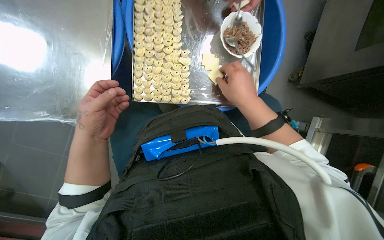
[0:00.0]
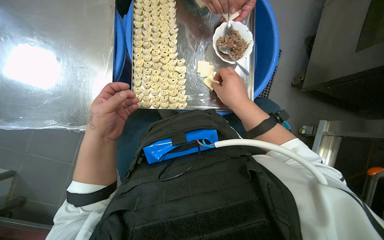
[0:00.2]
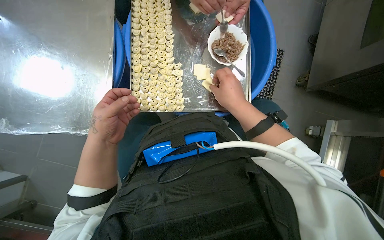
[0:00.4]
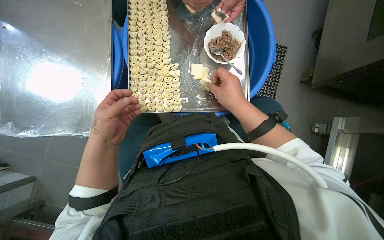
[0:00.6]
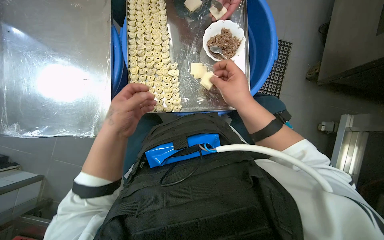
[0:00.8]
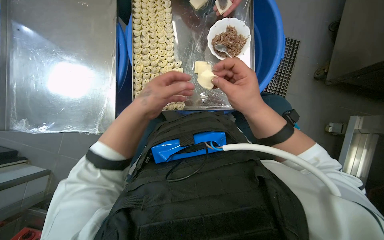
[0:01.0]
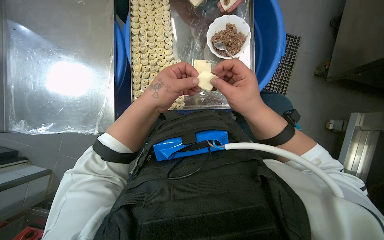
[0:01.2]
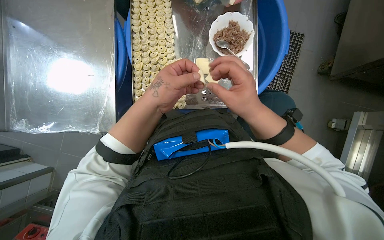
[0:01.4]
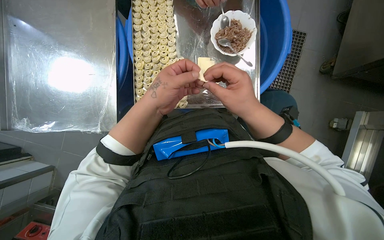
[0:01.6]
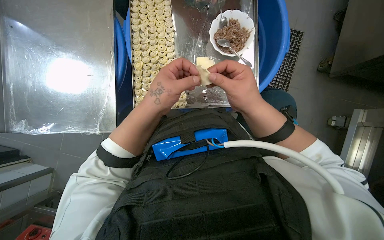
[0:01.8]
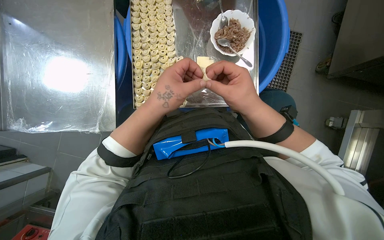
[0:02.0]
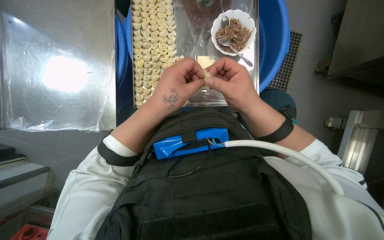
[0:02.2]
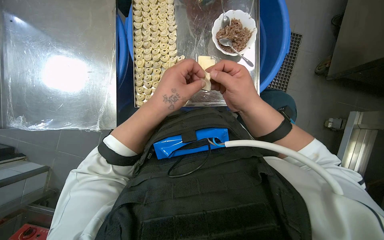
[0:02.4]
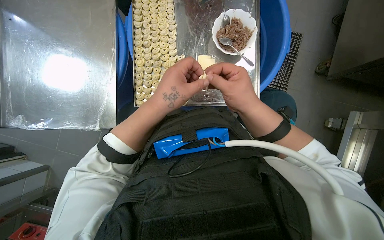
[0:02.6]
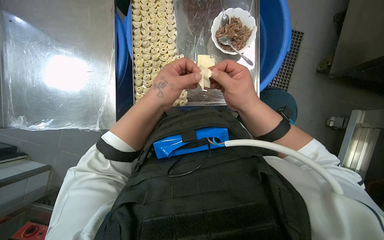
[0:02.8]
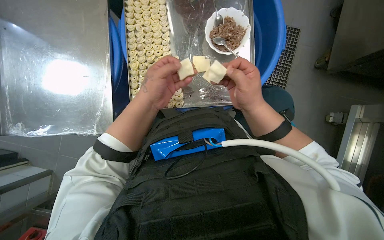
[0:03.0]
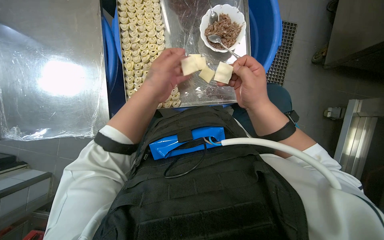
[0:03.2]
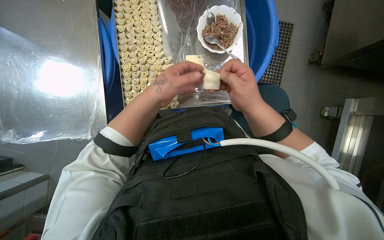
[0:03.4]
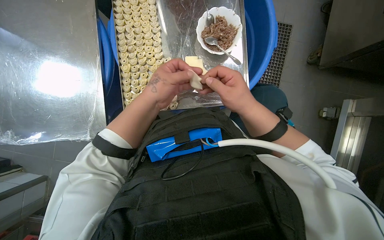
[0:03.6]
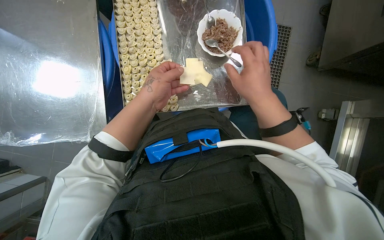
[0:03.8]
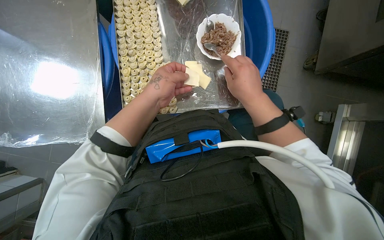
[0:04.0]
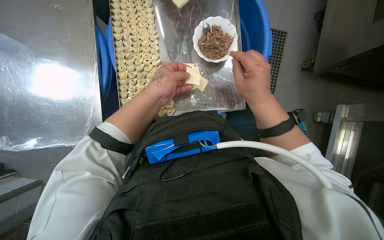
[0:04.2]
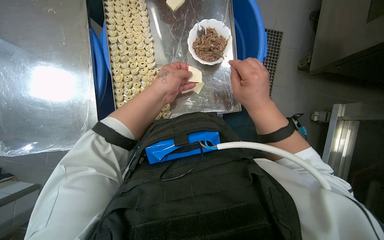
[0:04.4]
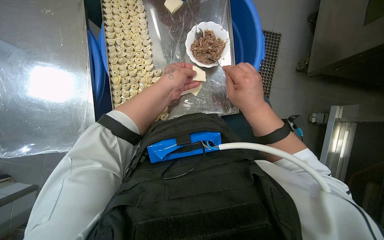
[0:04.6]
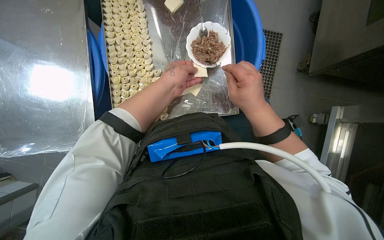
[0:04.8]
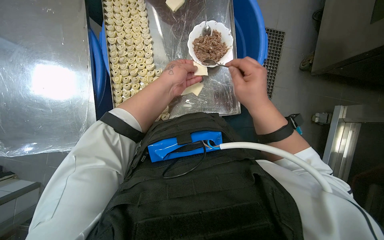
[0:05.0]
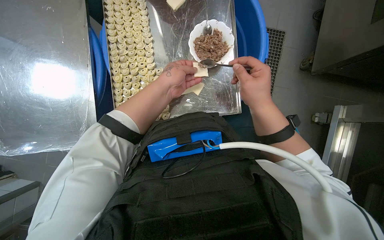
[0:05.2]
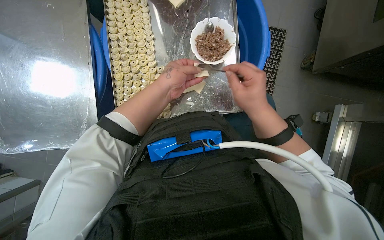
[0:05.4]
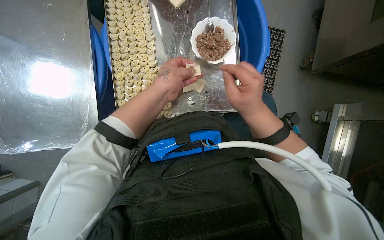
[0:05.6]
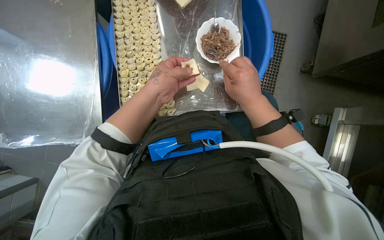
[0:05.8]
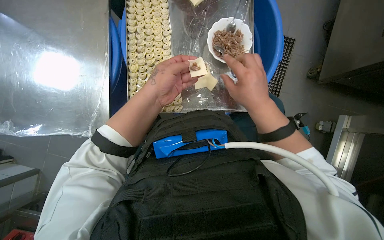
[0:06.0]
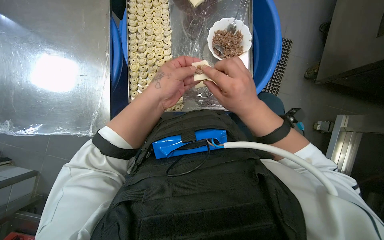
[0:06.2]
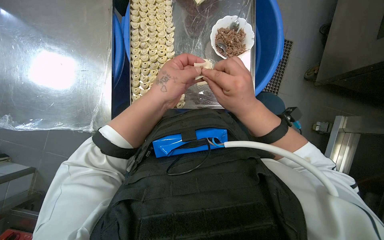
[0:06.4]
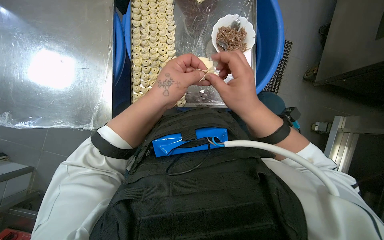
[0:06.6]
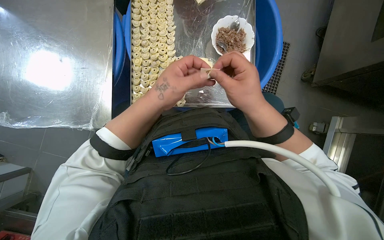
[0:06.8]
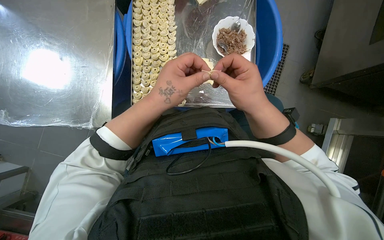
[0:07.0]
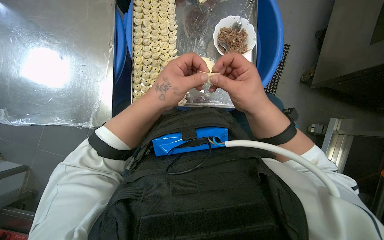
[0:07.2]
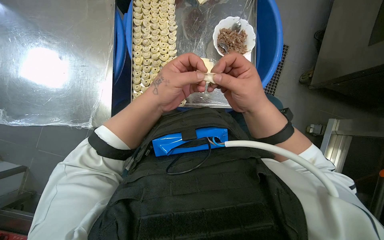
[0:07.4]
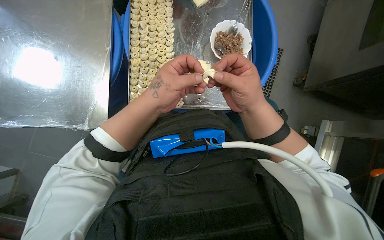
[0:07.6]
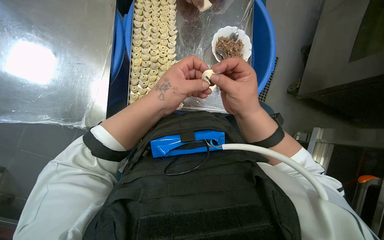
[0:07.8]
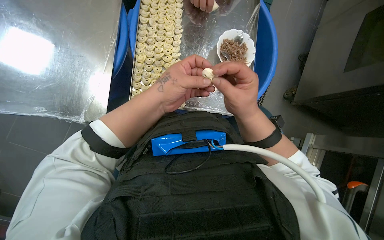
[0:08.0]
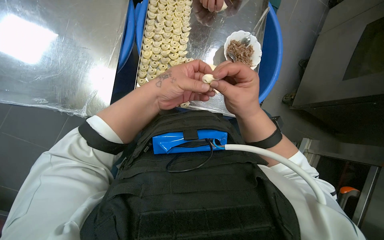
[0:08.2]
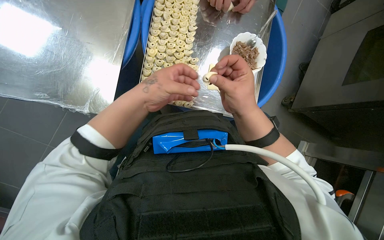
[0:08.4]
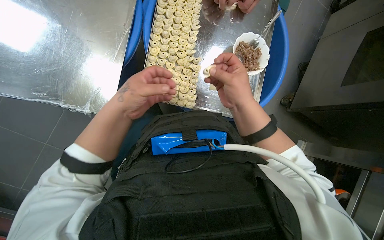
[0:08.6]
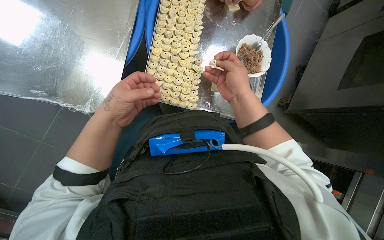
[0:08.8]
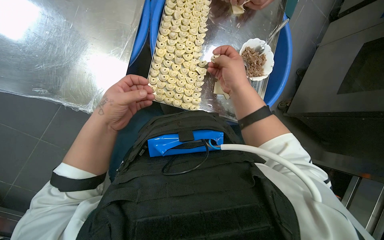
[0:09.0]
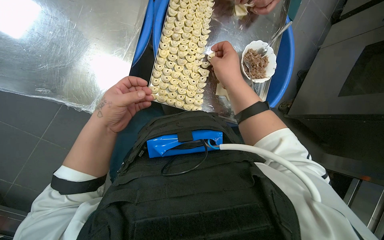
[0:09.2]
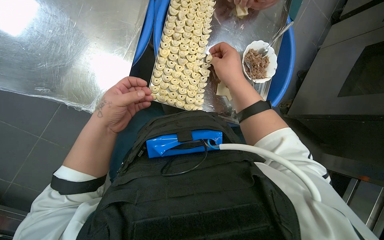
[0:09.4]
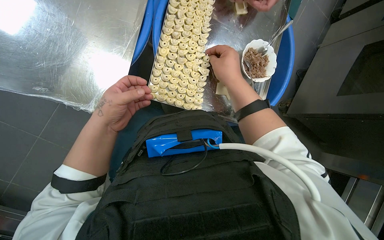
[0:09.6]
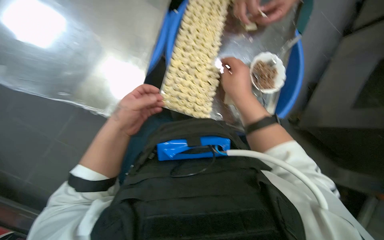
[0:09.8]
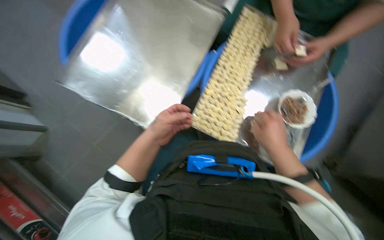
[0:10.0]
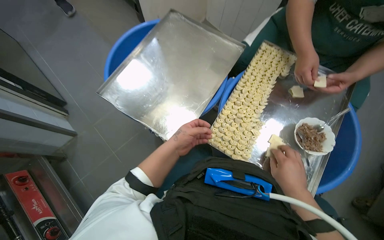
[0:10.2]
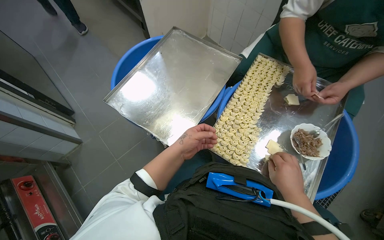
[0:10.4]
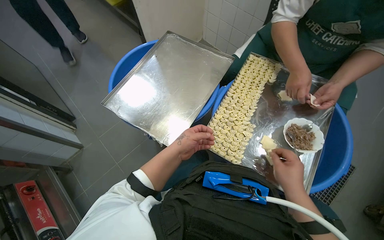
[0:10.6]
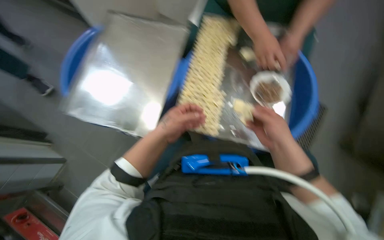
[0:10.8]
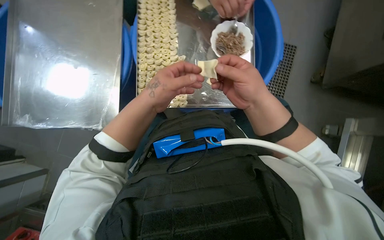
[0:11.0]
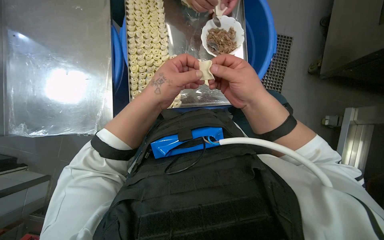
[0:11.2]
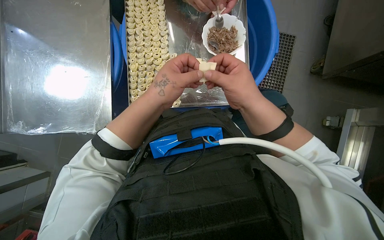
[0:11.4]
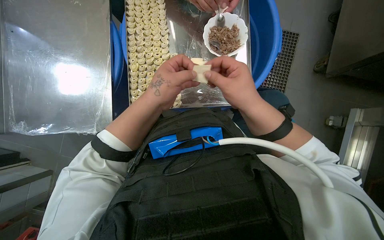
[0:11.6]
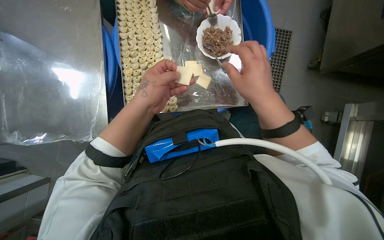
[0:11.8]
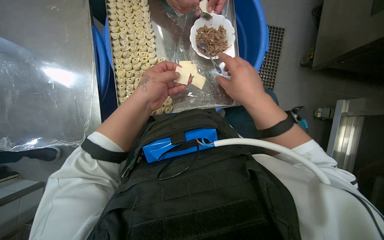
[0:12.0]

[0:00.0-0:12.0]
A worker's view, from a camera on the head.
Job: preparing food.
The whole recording: Filling dough pieces with meat. The worker continues to fill dough pieces with meat and shape them before placing them on a tray.
0:00.0 to 0:01.6: The left hand is displaced to the right and up the picture by some 20 cm.
0:01.6 to 0:04.4: The hands are busy where they are.
0:04.4 to 0:06.0: The hands work in one place, with small movements.
0:06.0 to 0:07.6: The hands stay close to where they were, moving slightly.
0:07.6 to 0:09.0: The right hand heads up the picture, covering some 10 cm; the left hand goes about 15 cm to the left.
0:09.0 to 0:10.4: The head rotates roughly 25 degrees to the left. The wearer looks about 25 degrees further upward.
0:10.4 to 0:12.0: The head turns to the right by about 40 degrees. The camera pitches downward, by approximately 20 degrees.

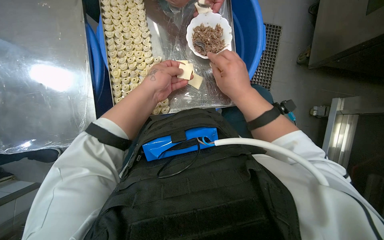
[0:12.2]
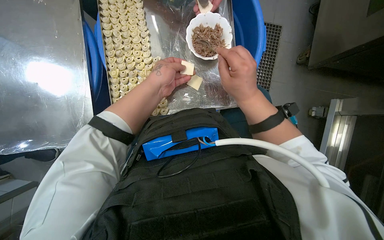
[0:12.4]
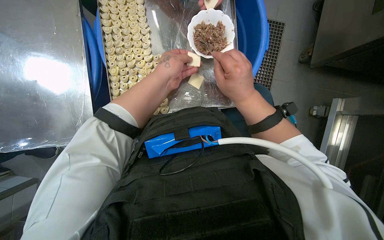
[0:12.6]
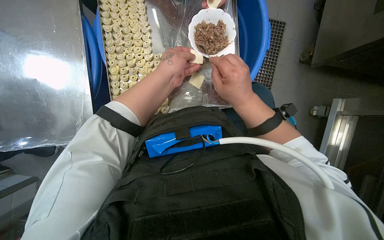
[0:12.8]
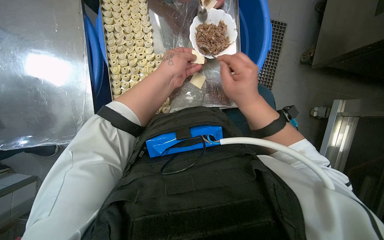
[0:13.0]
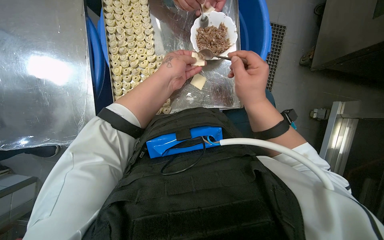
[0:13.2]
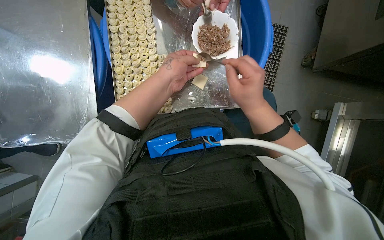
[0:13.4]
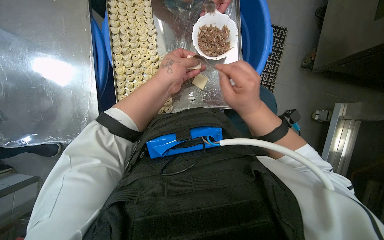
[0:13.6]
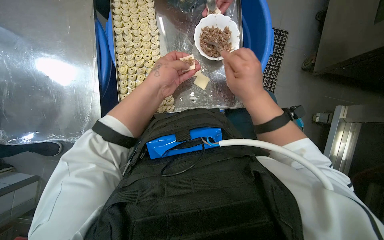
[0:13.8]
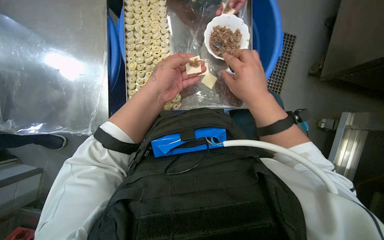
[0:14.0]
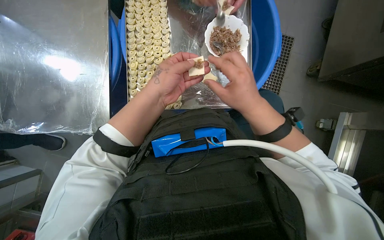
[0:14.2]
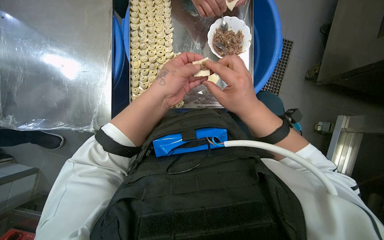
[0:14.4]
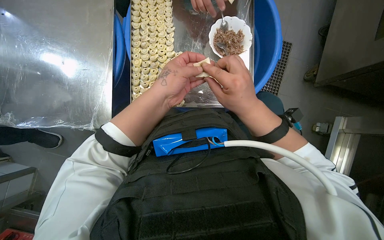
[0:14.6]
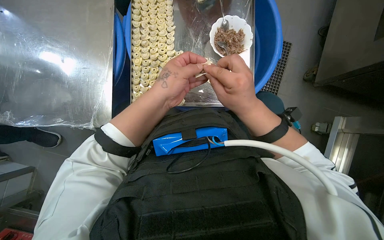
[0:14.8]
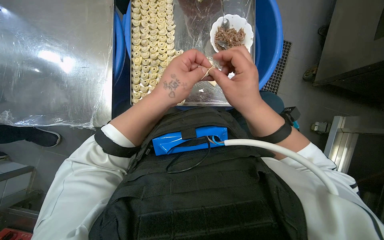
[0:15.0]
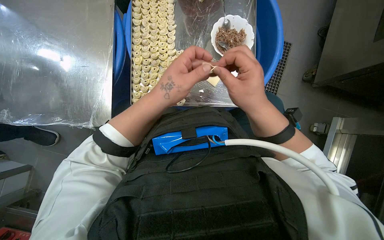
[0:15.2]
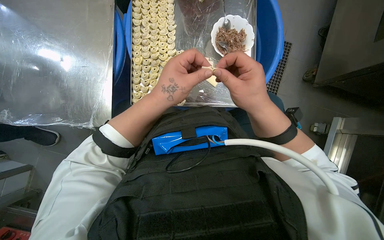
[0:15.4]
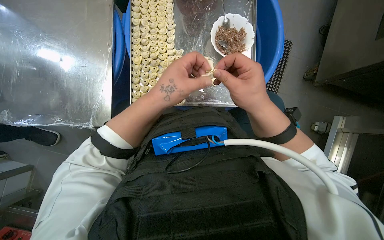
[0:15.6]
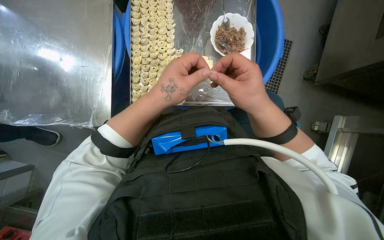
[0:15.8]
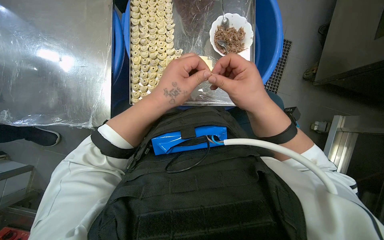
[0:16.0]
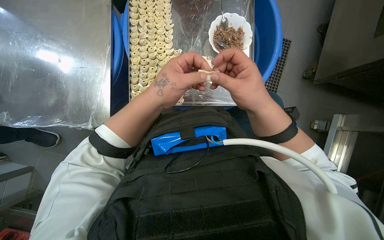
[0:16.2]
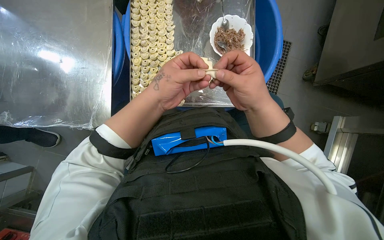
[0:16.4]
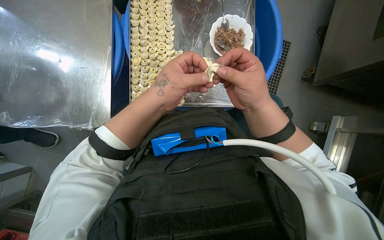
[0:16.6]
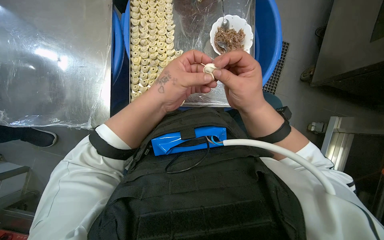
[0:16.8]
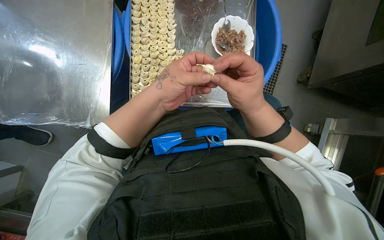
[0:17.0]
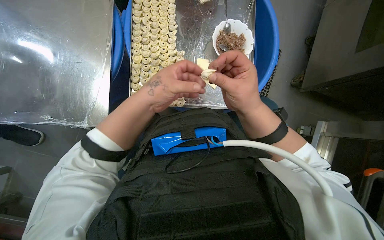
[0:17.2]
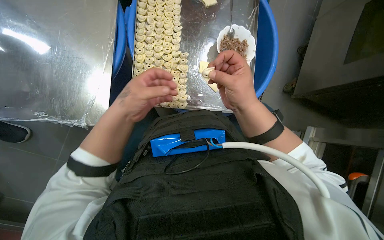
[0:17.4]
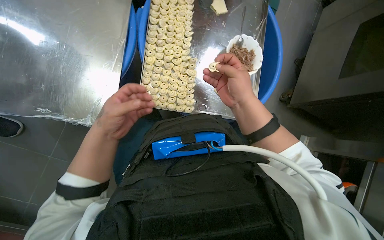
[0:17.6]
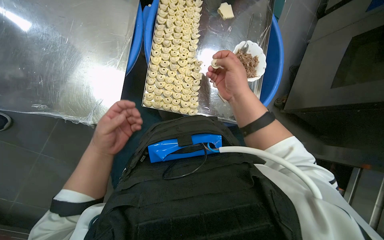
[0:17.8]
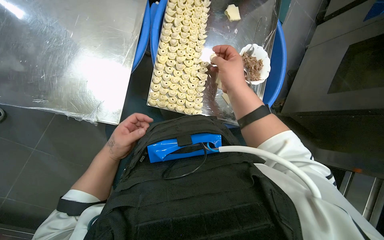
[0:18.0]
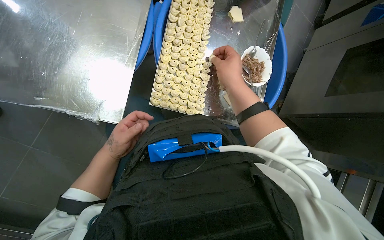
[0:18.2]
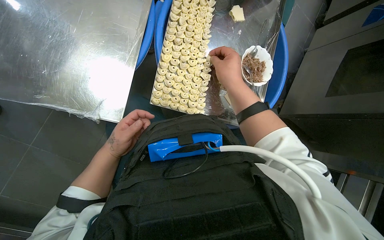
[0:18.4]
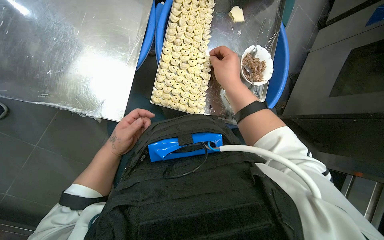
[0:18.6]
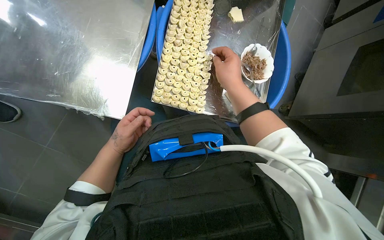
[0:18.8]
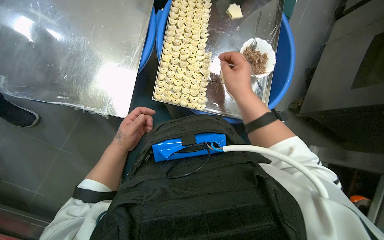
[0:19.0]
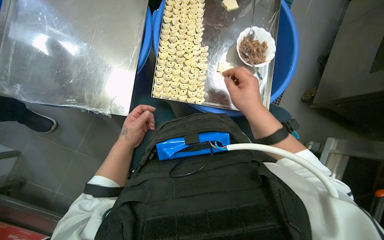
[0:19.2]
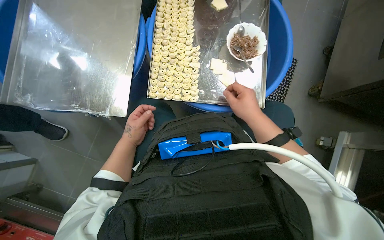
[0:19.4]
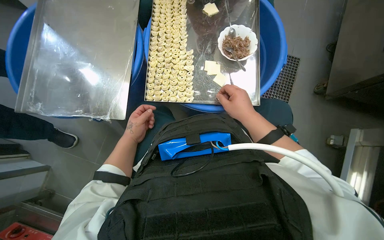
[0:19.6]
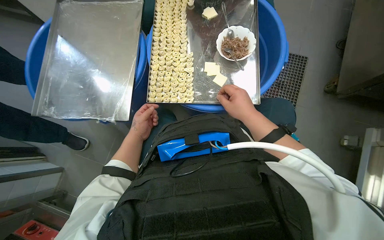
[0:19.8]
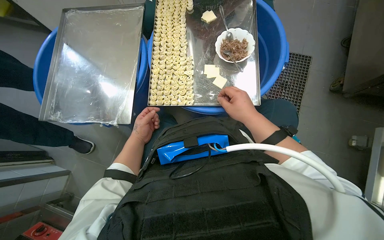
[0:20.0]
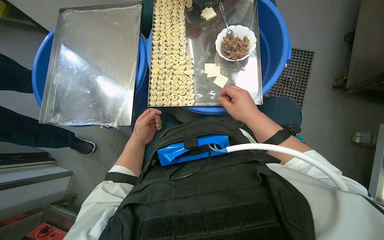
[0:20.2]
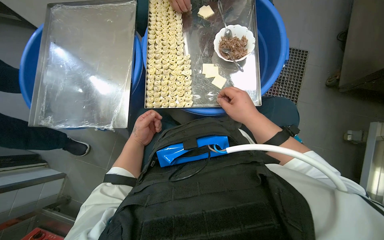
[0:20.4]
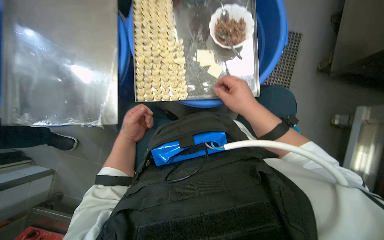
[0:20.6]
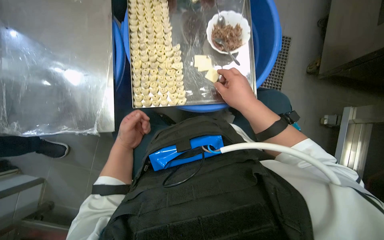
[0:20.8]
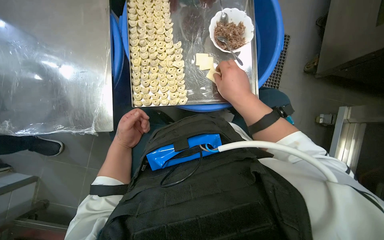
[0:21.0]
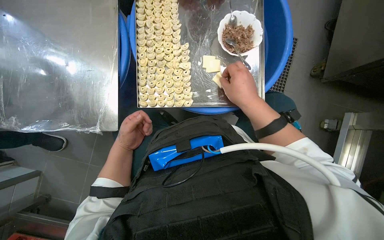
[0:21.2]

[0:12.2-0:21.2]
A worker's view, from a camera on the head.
Job: preparing food.
The whole recording: Filling dough pieces with meat. The worker continues to fill dough pieces with meat and shape them before placing them on a tray.
0:12.2 to 0:13.8: The hands work in one place, with small movements.
0:13.8 to 0:15.2: The left hand goes some 10 cm nearer to the camera.
0:15.2 to 0:16.6: The hands work in one place, with small movements.
0:16.6 to 0:18.2: The right hand shifts some 15 cm up the picture, while the left hand goes about 25 cm down the picture, to the left and farther from the camera.
0:18.2 to 0:19.8: The right hand goes approximately 15 cm down the picture.
0:19.8 to 0:21.2: The hands work in one place, with small movements.
